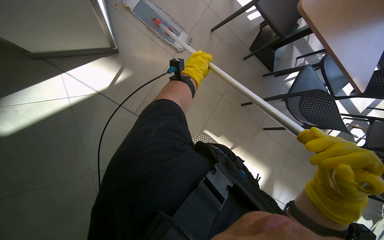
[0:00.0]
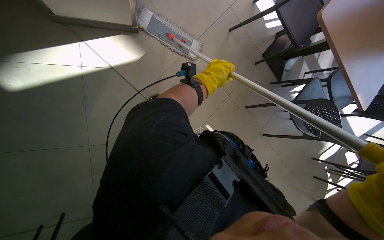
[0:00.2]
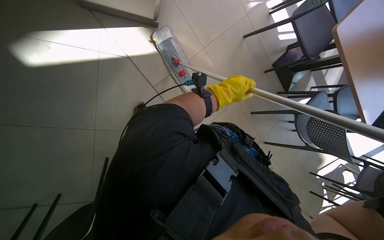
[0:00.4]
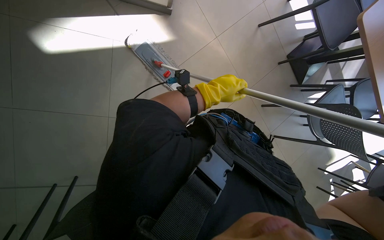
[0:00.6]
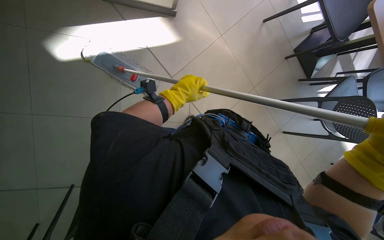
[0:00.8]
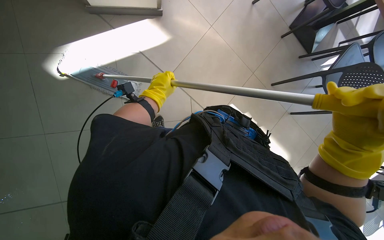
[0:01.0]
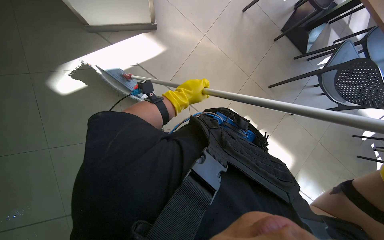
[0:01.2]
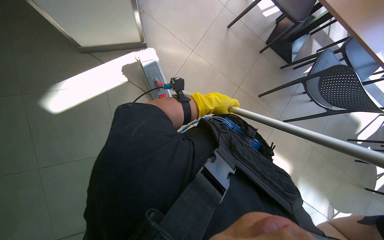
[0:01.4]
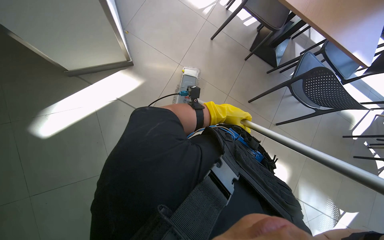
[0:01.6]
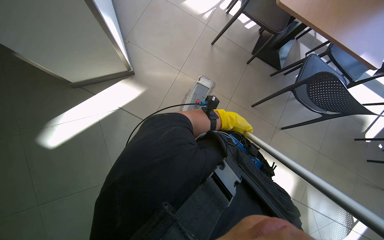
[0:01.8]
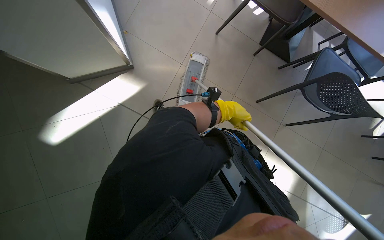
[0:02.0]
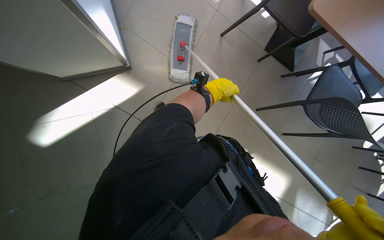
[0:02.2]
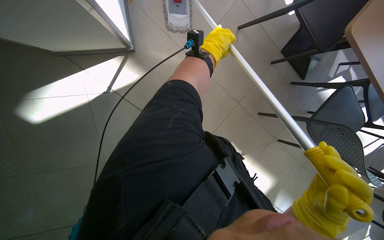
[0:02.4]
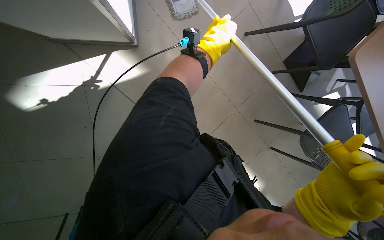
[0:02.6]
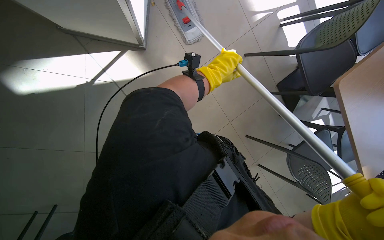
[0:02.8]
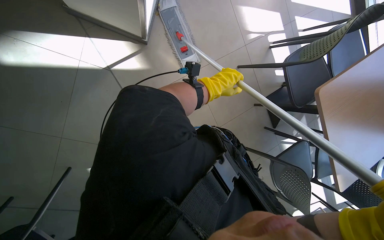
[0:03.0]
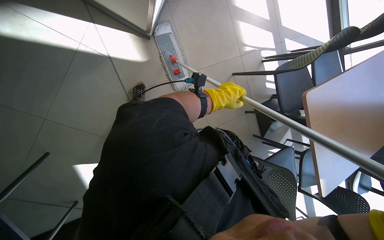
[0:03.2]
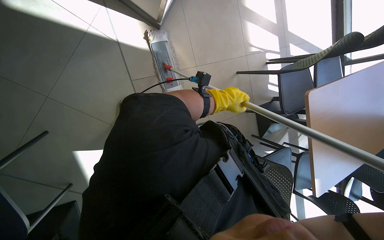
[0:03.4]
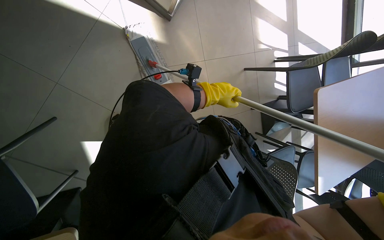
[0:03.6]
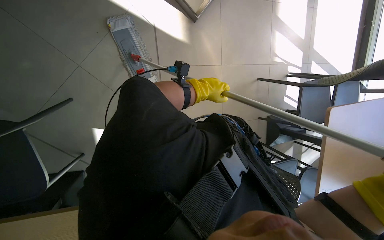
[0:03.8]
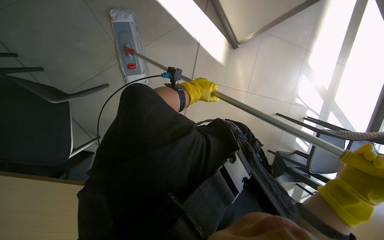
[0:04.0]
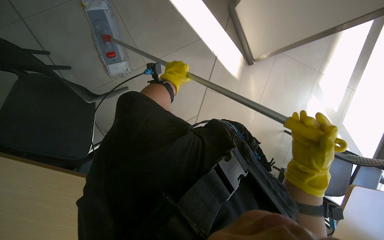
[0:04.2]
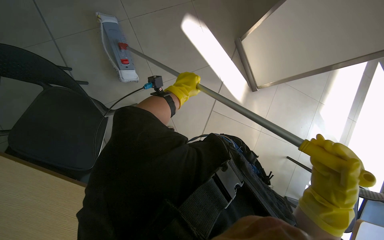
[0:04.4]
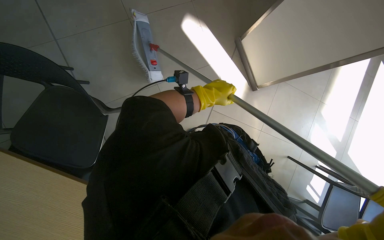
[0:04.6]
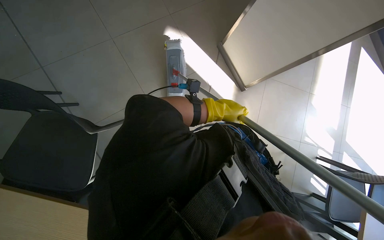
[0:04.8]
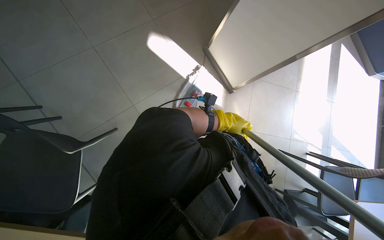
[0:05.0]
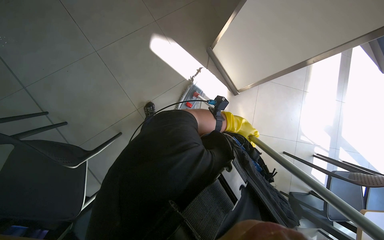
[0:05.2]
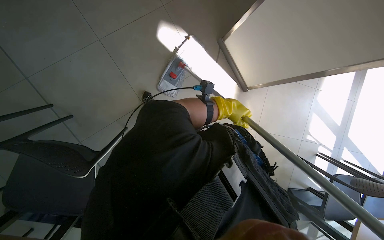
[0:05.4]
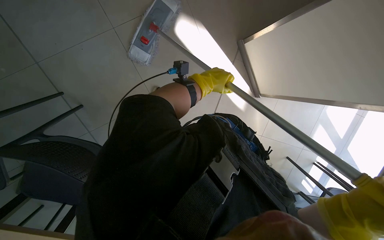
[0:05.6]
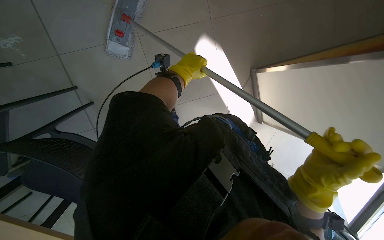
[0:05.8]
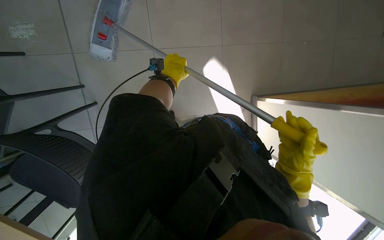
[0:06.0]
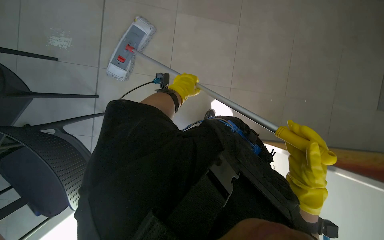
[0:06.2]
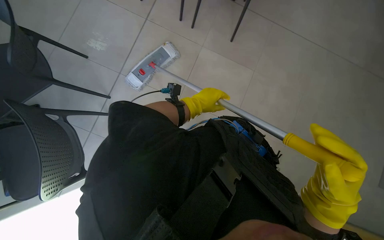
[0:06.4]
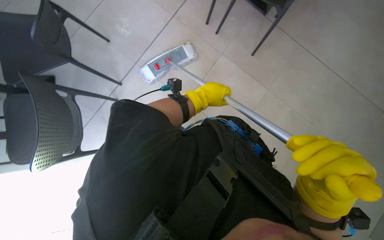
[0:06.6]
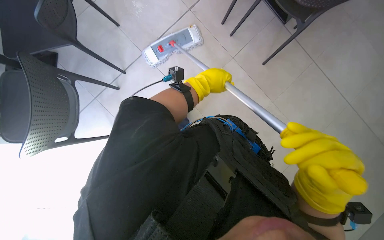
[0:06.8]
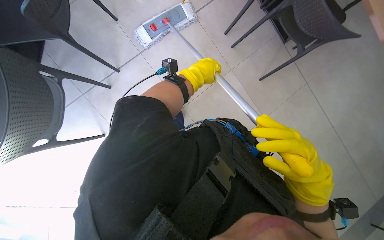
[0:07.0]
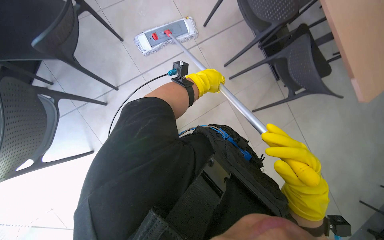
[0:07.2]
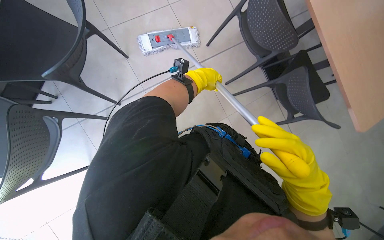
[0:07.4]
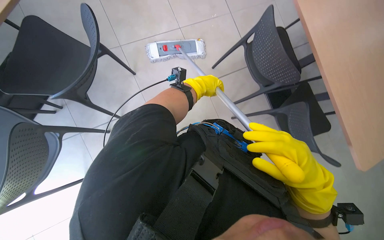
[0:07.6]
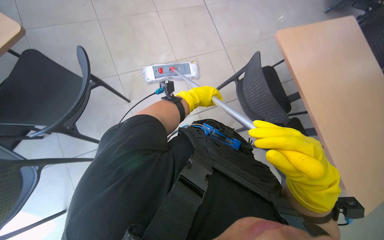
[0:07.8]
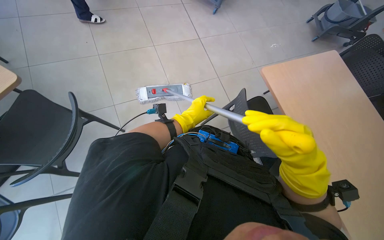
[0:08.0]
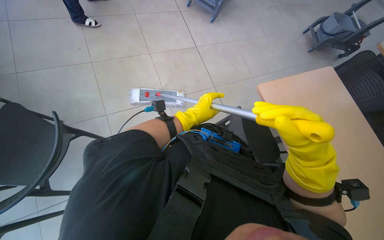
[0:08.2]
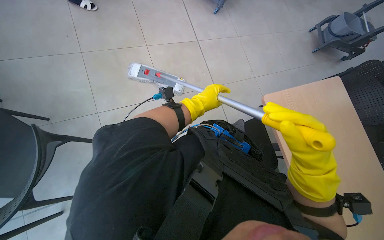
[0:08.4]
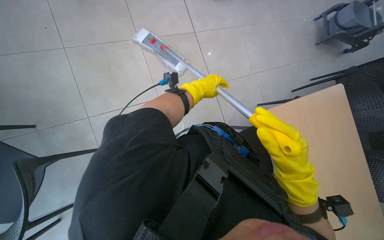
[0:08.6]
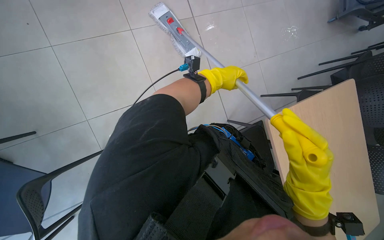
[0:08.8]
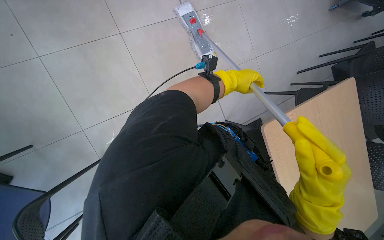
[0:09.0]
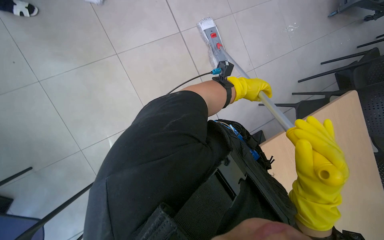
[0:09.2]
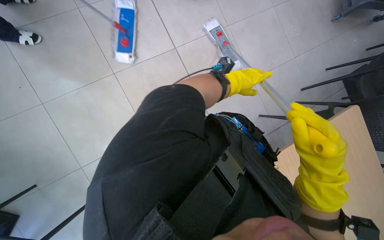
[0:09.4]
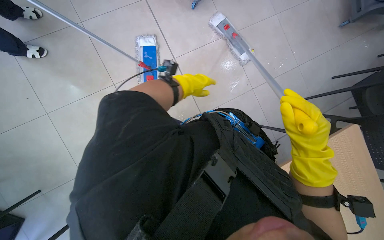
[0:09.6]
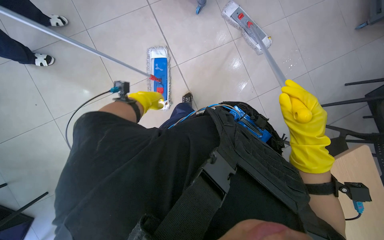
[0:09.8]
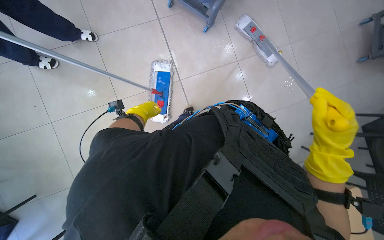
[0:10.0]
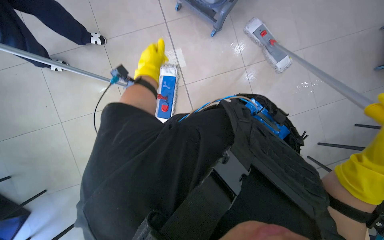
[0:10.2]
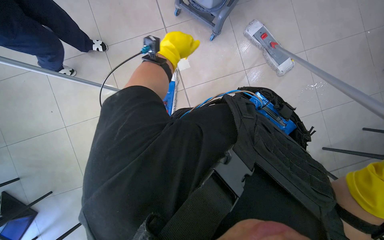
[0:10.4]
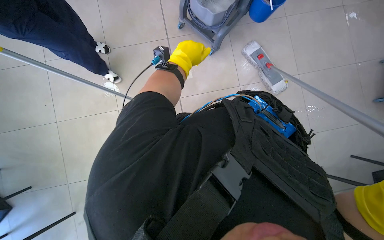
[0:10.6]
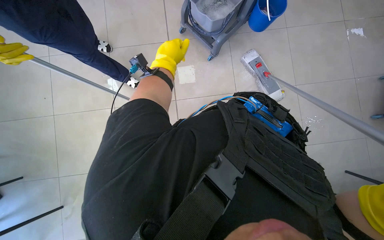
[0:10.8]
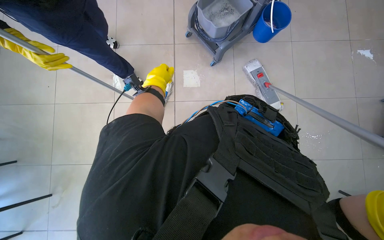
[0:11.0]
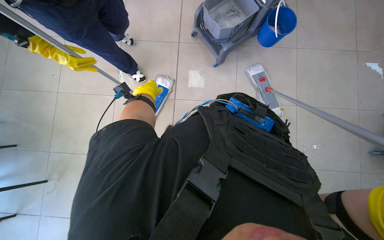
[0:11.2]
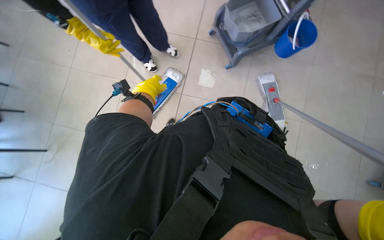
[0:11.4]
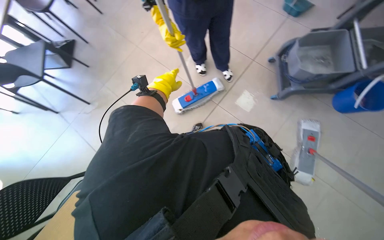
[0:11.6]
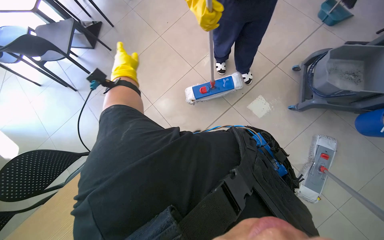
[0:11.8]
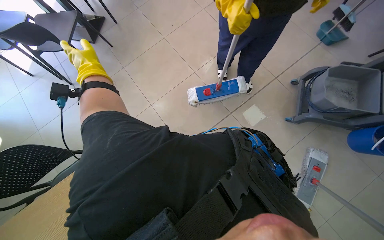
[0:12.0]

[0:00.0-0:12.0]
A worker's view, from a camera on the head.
Job: mopping floor.
The whole recording: Mopping floor. The worker mops the floor with a flat mop, occasionally rinsing and wringing the mop head.
0:00.0 to 0:01.6: The left hand travels down the picture by some 15 cm.
0:01.6 to 0:03.0: The scene rotates clockwise by some 25 degrees. The left hand moves about 50 cm up the picture and comes back.
0:03.0 to 0:04.4: The scene rotates clockwise by approximately 30 degrees. The left hand travels to the left by roughly 35 cm.
0:04.4 to 0:06.0: The wearer looks roughly 15 degrees further to the right. The left hand travels up the picture by approximately 10 cm, and reaches roughly 20 cm to the right, then returns.
0:06.0 to 0:07.6: The view tilts approximately 25 degrees upward. The scene rotates clockwise by about 45 degrees.
0:09.0 to 0:10.4: The view tips upward by roughly 25 degrees. The left hand moves to the left and nearer to the camera, some 40 cm.
0:10.4 to 0:12.0: The camera pitches upward, by some 10 degrees. The scene turns approximately 65 degrees clockwise in the picture.

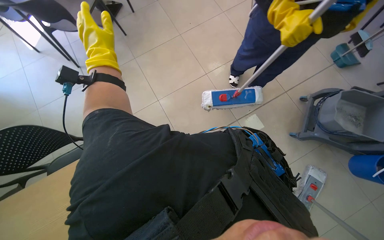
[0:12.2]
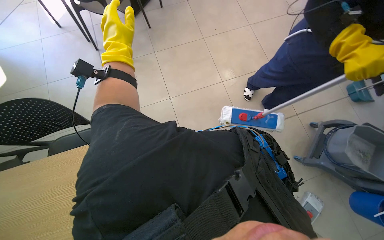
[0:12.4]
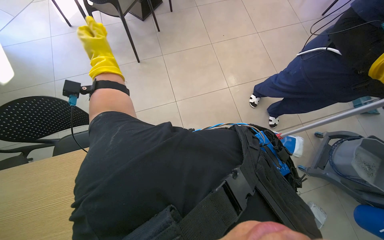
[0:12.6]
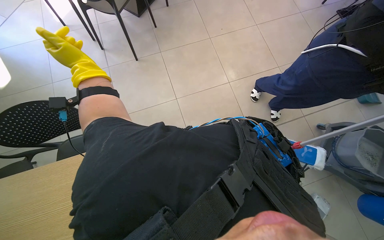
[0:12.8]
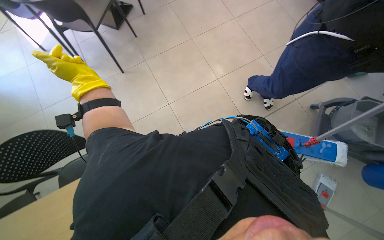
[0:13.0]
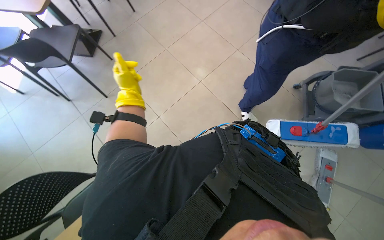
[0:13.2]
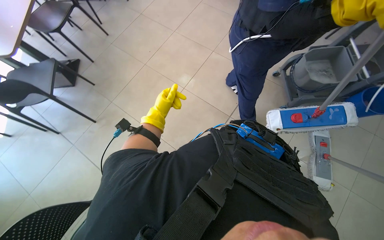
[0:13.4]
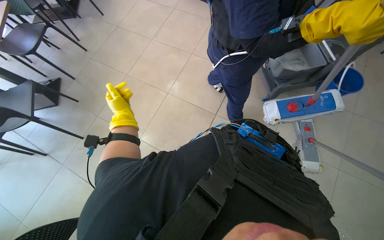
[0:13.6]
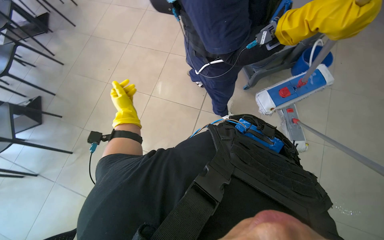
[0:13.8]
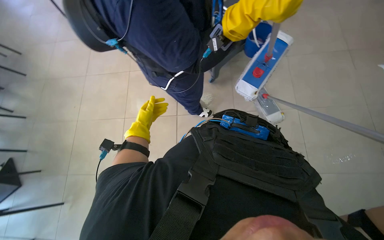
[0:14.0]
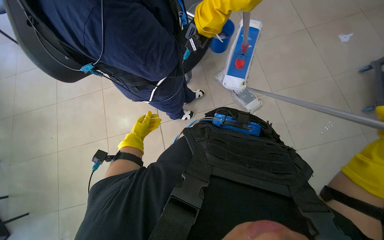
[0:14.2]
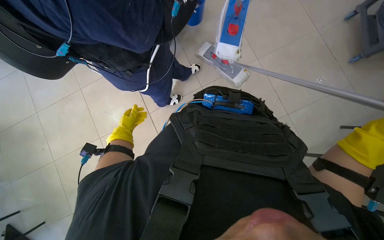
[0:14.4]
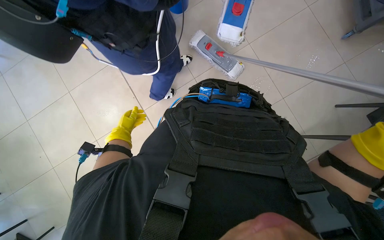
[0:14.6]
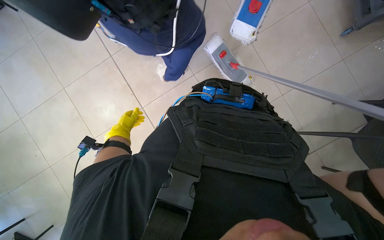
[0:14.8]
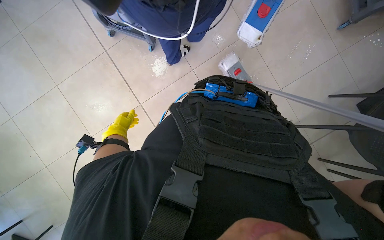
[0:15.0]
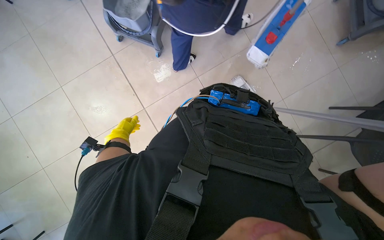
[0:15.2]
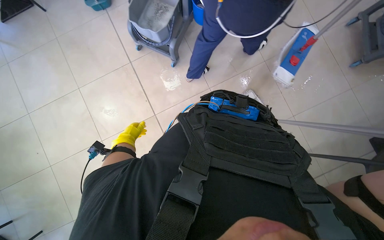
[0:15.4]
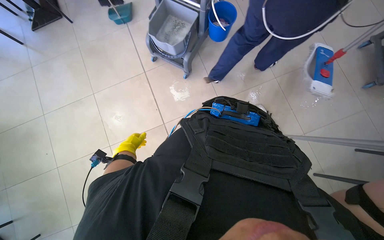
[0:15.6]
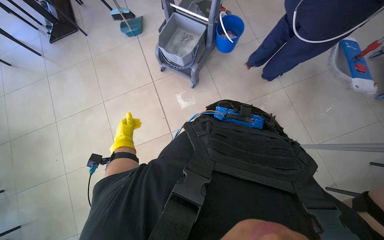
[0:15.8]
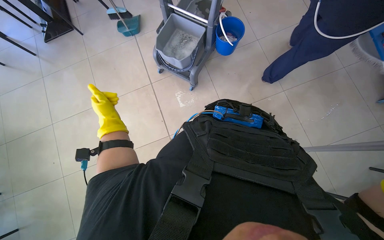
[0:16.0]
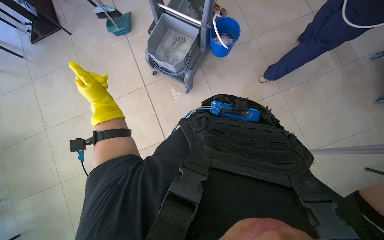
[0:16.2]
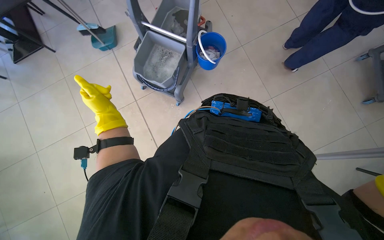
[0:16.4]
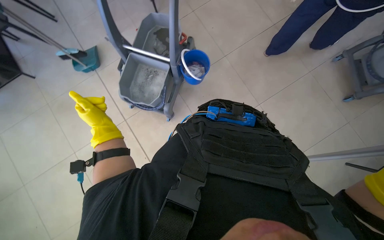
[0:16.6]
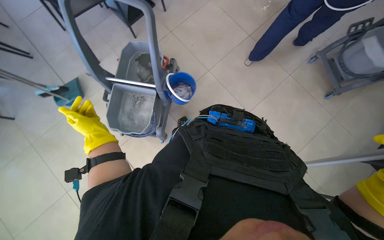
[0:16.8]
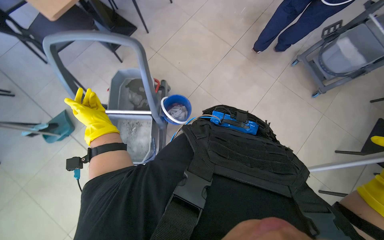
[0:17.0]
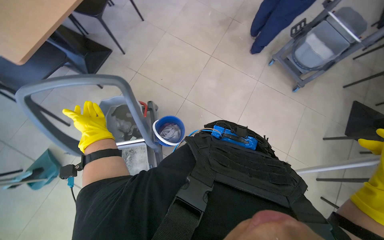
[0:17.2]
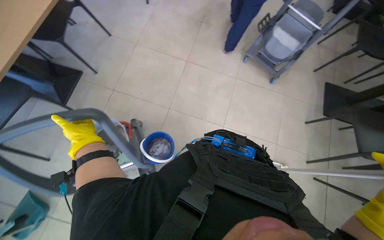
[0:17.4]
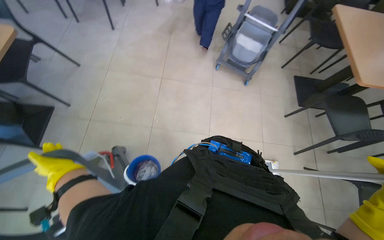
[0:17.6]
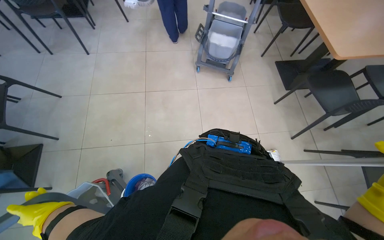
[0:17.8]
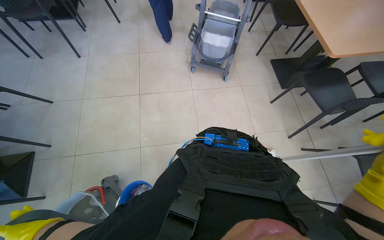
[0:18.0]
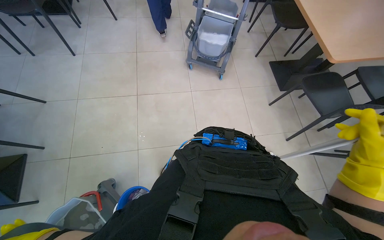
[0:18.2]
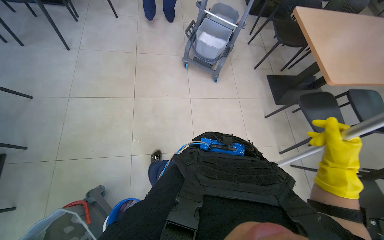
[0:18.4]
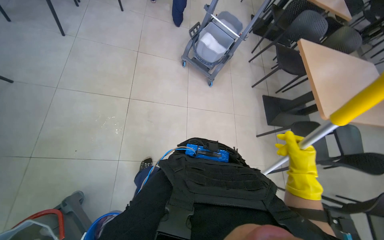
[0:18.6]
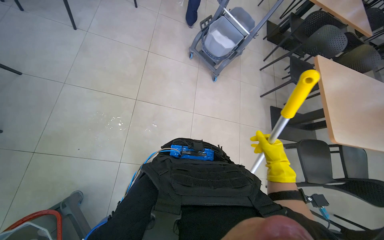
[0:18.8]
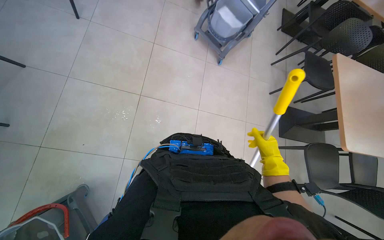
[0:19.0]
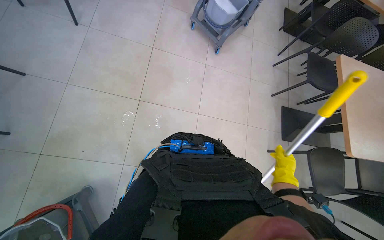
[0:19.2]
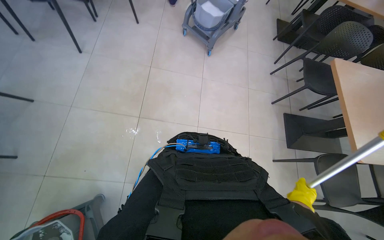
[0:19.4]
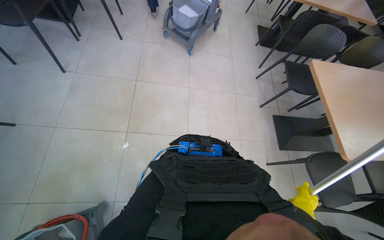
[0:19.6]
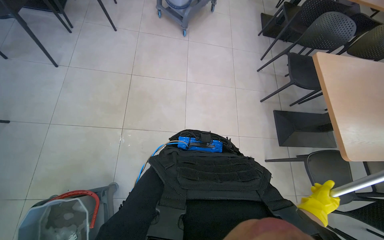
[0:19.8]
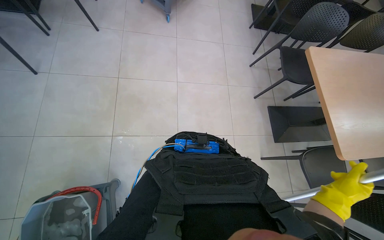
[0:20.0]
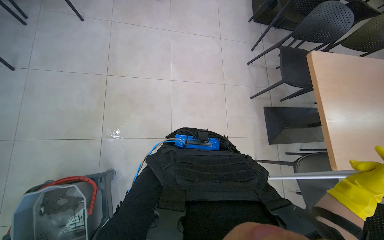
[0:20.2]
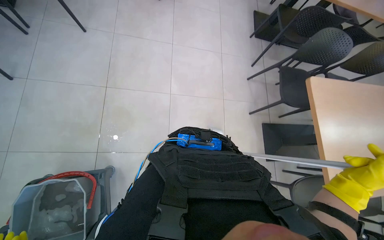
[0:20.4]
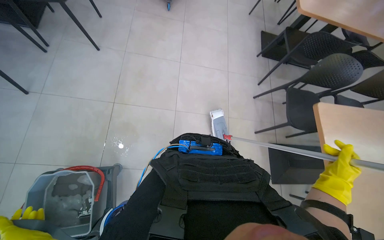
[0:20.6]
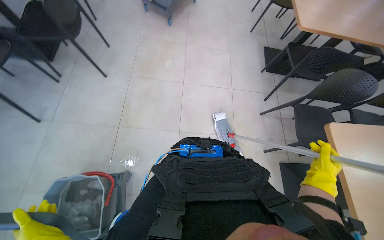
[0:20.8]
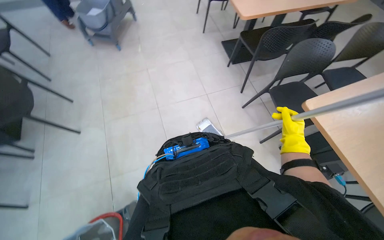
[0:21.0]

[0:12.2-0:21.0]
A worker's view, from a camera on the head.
Job: mopping floor.
The whole recording: Mopping floor. The worker mops the floor with a flat mop, occasionally rinsing and wringing the mop head.
0:12.2 to 0:13.6: Everything in view rotates approximately 30 degrees counterclockwise.
0:13.6 to 0:15.2: The left hand shifts about 15 cm farther from the camera.
0:15.2 to 0:16.6: The view tips upward by about 20 degrees. The left hand moves nearer to the camera, about 25 cm.
0:16.6 to 0:18.0: The wearer looks approximately 65 degrees further to the right. The camera pitches upward, by approximately 20 degrees.
0:19.6 to 0:21.0: The head travels roughly 40 cm. The scene turns about 25 degrees counterclockwise in the picture.
